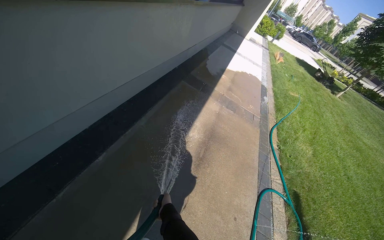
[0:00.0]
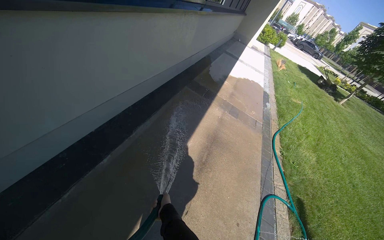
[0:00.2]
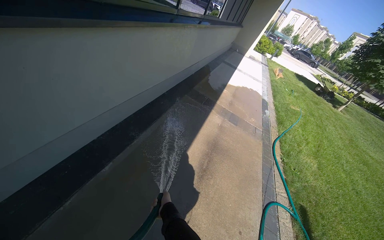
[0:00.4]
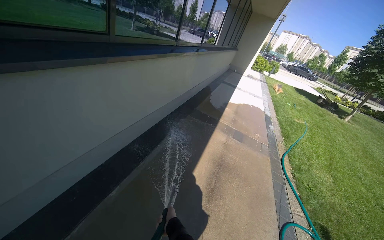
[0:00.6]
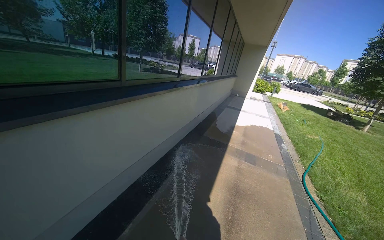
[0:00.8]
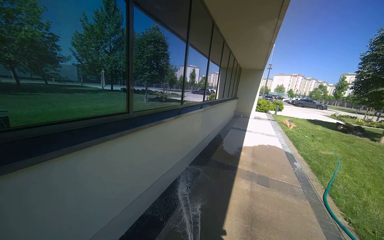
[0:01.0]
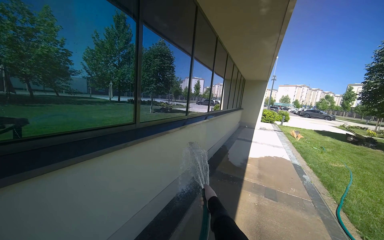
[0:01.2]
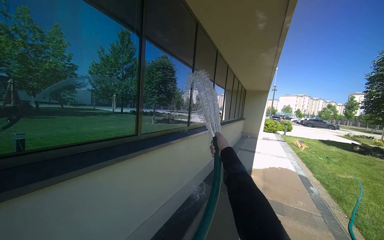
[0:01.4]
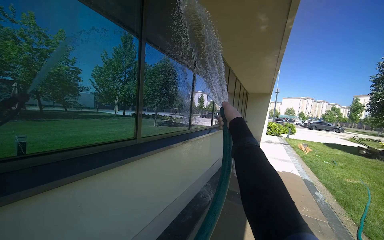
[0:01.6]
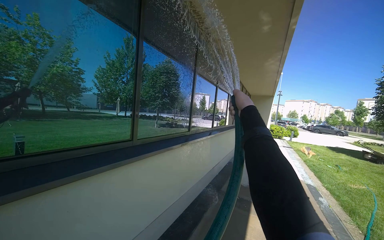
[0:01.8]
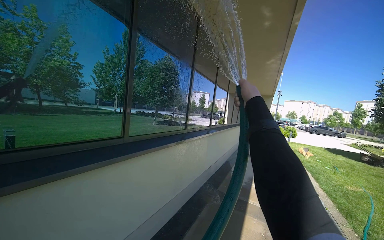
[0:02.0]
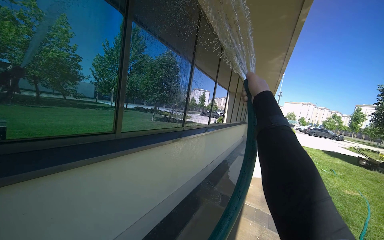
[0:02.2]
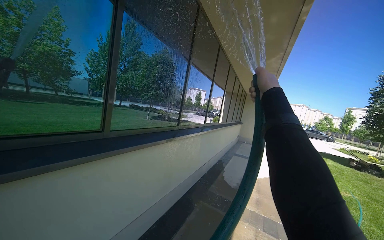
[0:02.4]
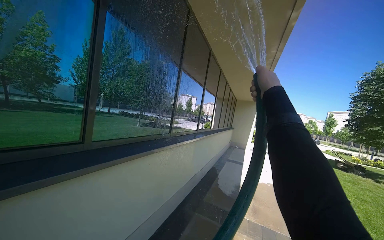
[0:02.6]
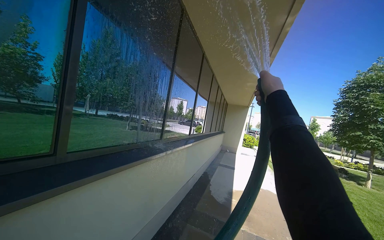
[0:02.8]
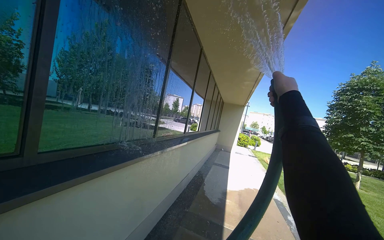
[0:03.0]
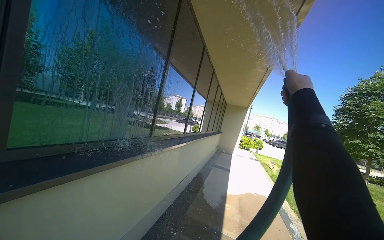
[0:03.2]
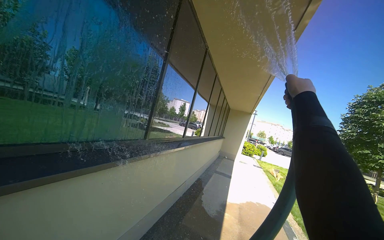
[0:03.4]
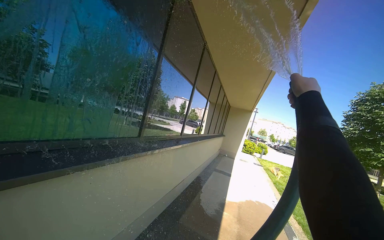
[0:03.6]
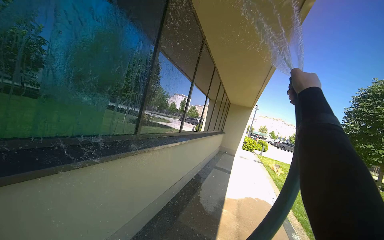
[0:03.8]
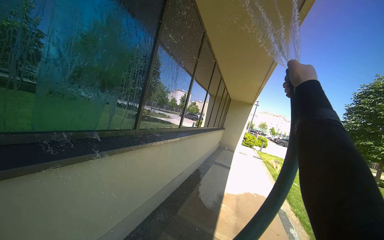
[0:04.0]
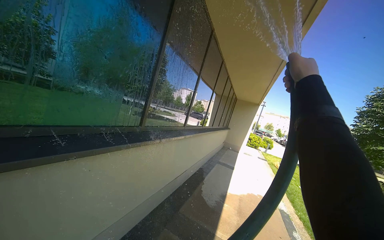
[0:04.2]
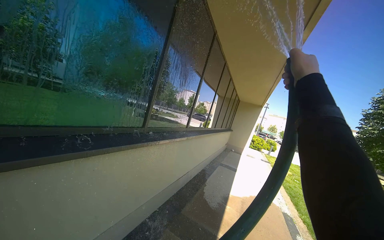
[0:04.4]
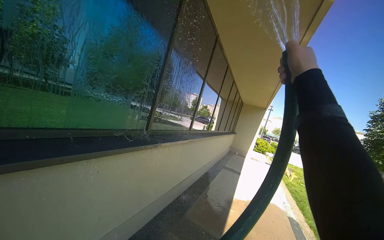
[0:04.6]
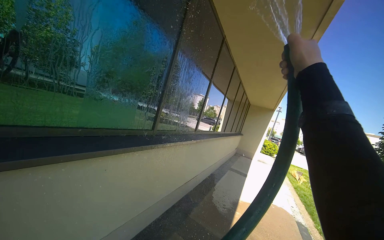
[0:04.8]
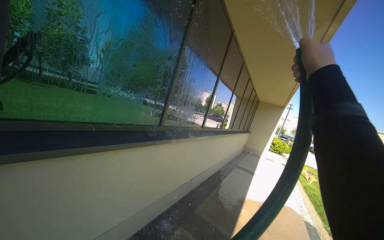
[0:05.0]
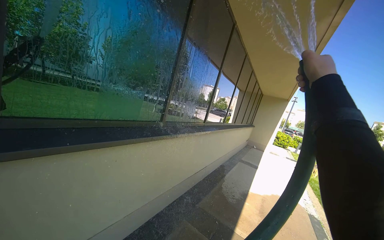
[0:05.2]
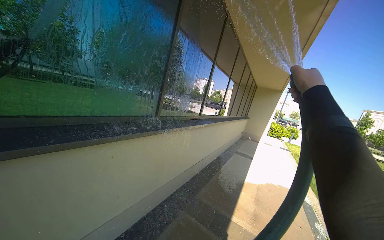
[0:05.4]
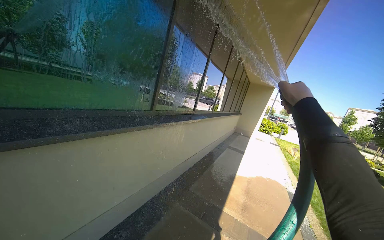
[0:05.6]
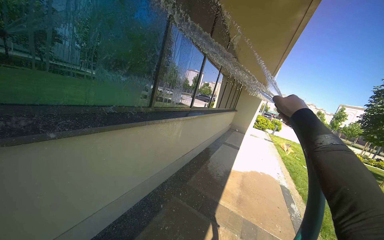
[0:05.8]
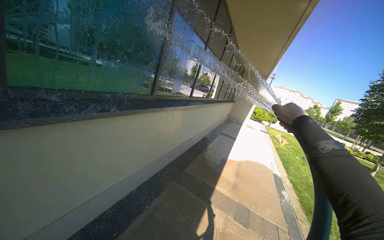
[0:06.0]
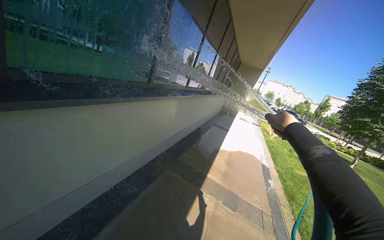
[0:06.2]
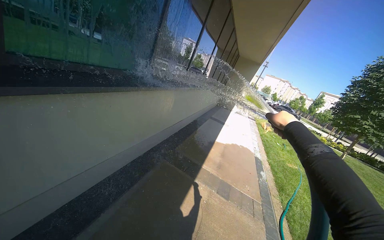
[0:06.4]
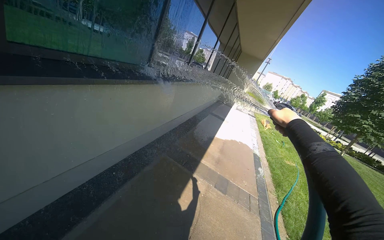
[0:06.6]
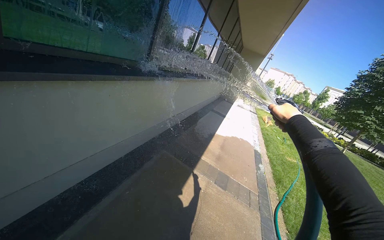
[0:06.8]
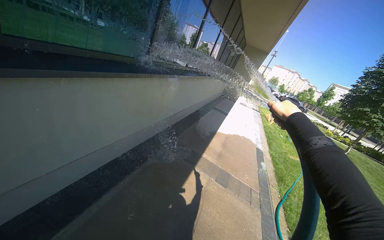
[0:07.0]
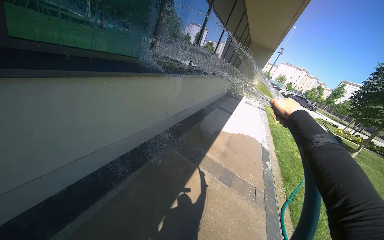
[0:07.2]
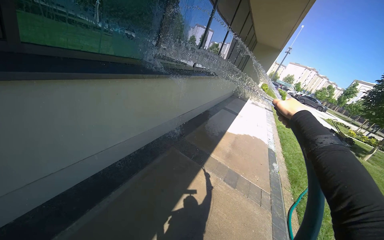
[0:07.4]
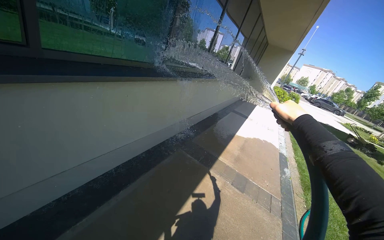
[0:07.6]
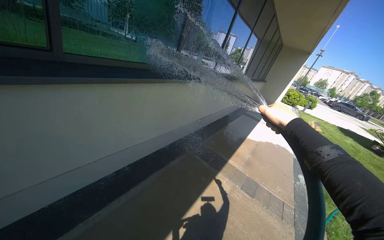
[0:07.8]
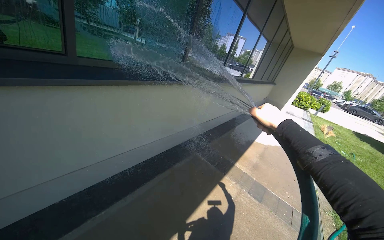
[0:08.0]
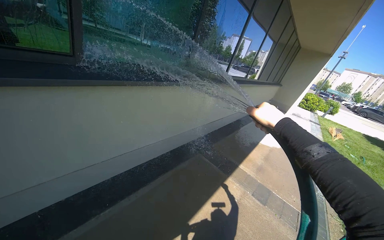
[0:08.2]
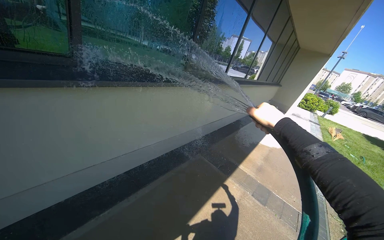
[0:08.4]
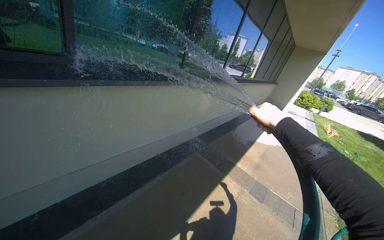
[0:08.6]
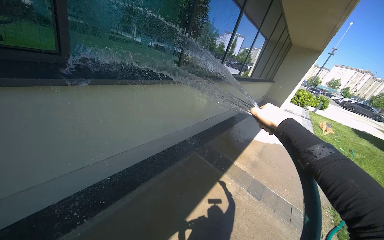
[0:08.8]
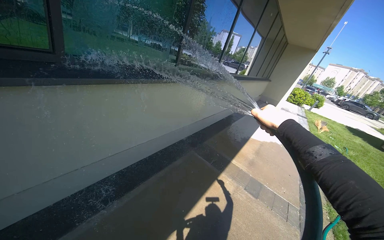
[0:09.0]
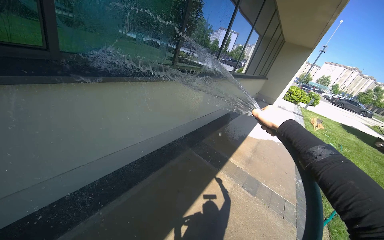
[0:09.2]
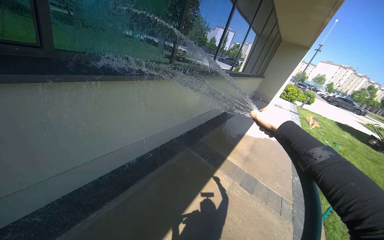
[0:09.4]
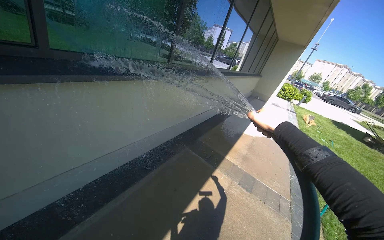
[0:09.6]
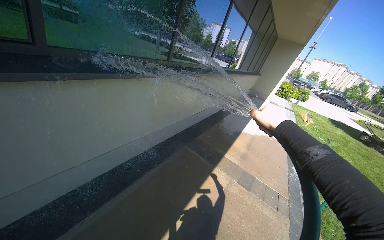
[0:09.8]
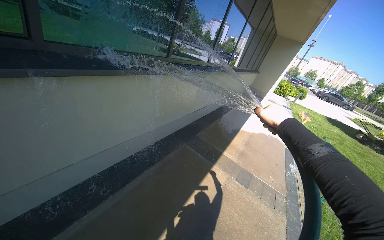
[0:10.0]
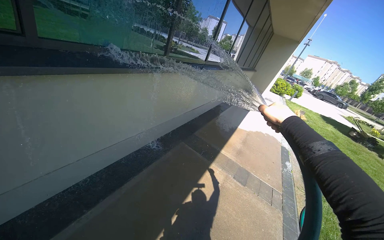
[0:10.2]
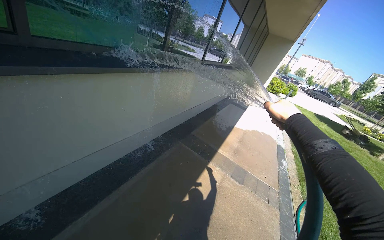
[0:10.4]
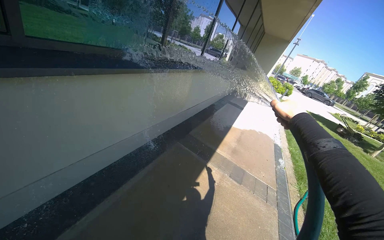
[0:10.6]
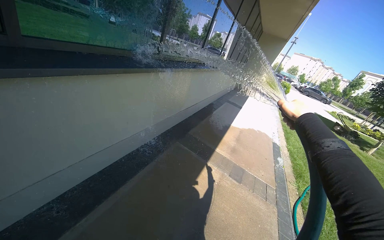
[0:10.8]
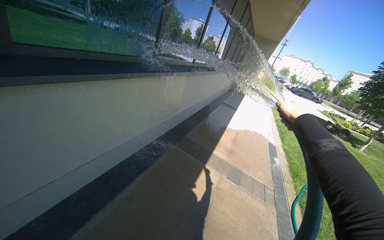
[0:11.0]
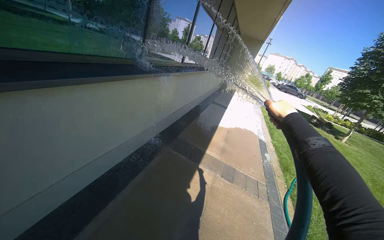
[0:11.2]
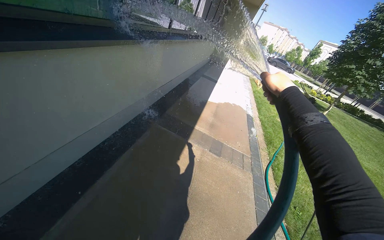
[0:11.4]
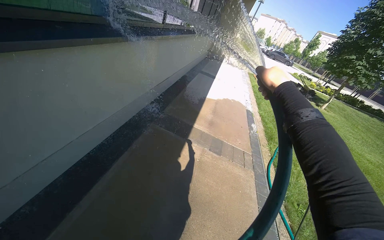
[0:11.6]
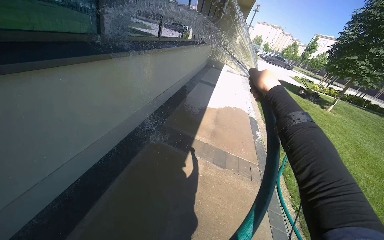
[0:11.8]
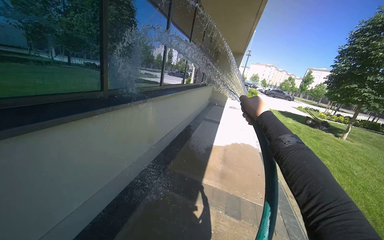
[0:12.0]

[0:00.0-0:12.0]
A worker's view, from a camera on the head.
Job: wiping surfaces.
The whole recording: Spraying water on sidewalk. The worker sprays water onto the sidewalk with a hose.
0:00.0 to 0:01.6: The camera pitches upward, by approximately 45 degrees.
0:01.6 to 0:03.0: The wearer moves approximately 70 cm.
0:04.4 to 0:06.0: The right hand travels down the picture by approximately 20 cm.
0:10.4 to 0:12.0: The camera is carried approximately 40 cm.

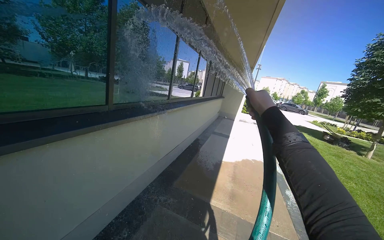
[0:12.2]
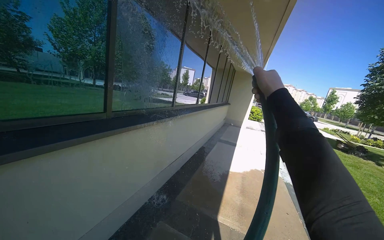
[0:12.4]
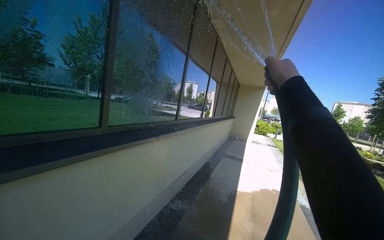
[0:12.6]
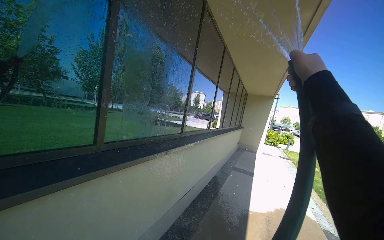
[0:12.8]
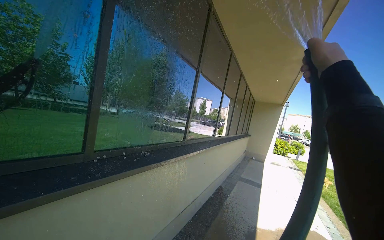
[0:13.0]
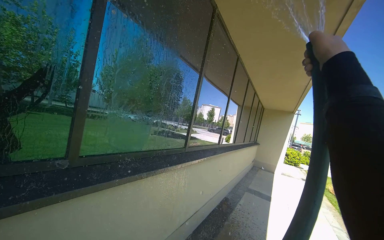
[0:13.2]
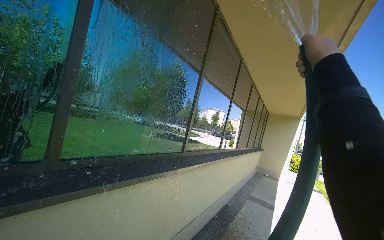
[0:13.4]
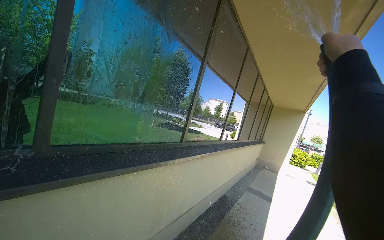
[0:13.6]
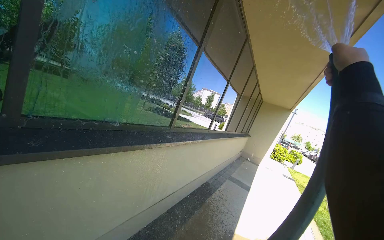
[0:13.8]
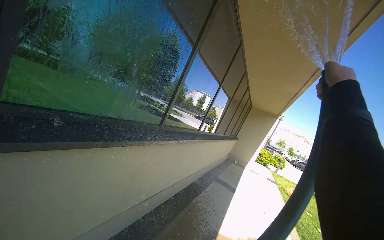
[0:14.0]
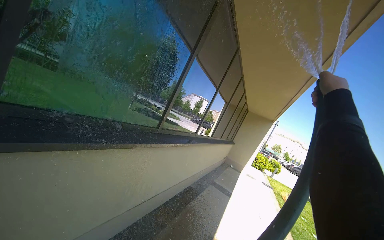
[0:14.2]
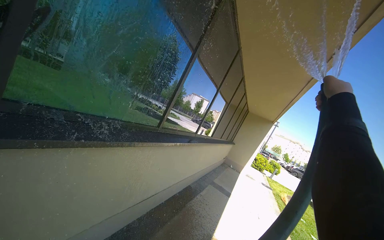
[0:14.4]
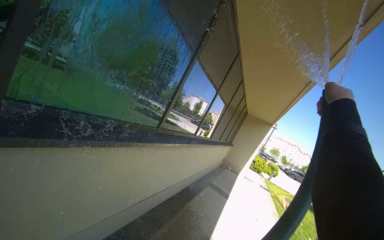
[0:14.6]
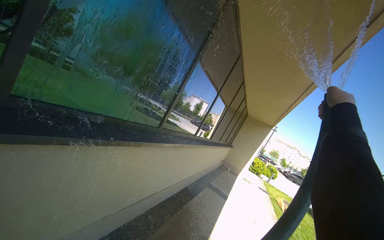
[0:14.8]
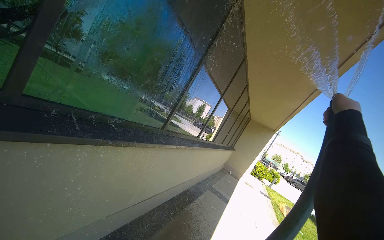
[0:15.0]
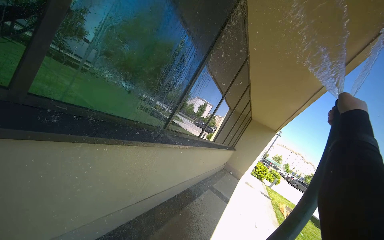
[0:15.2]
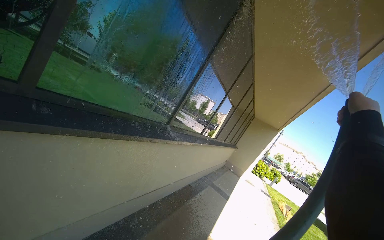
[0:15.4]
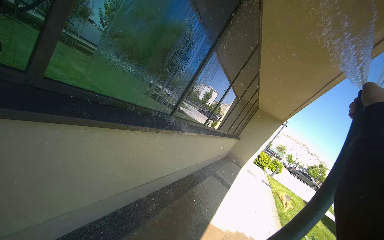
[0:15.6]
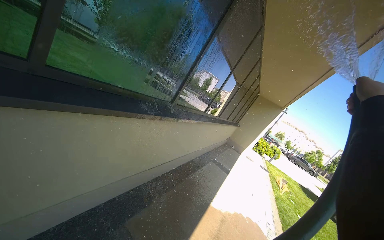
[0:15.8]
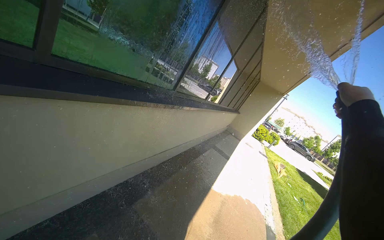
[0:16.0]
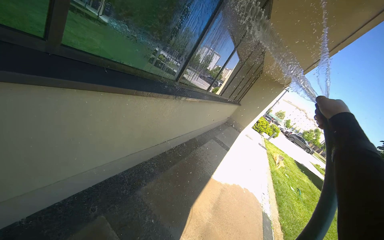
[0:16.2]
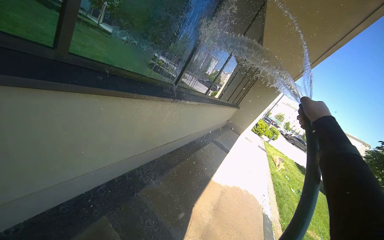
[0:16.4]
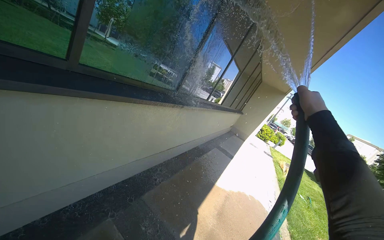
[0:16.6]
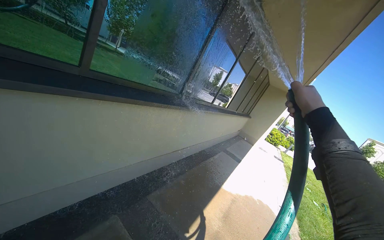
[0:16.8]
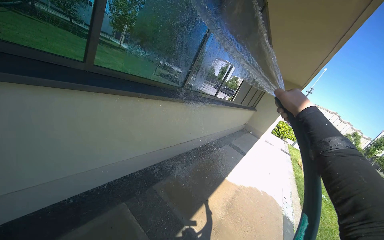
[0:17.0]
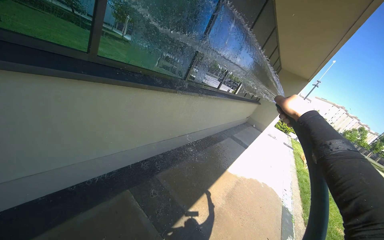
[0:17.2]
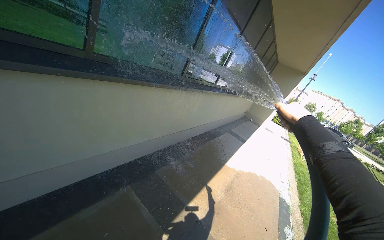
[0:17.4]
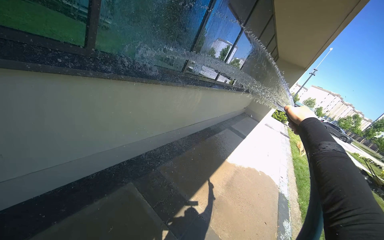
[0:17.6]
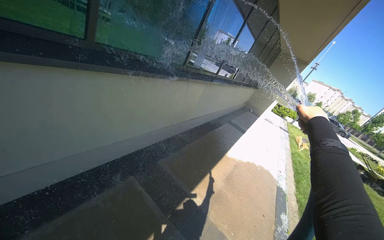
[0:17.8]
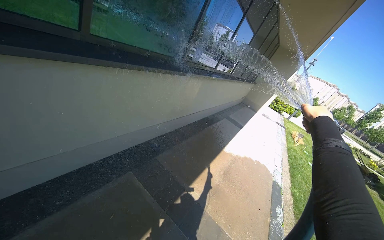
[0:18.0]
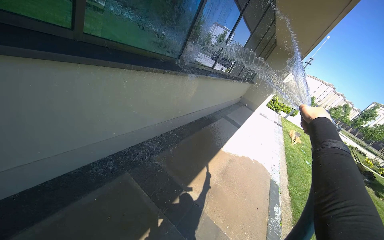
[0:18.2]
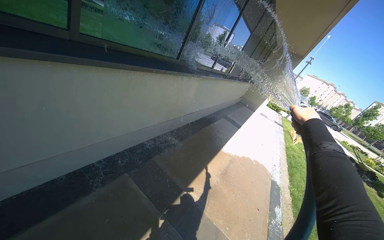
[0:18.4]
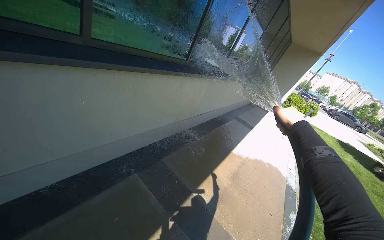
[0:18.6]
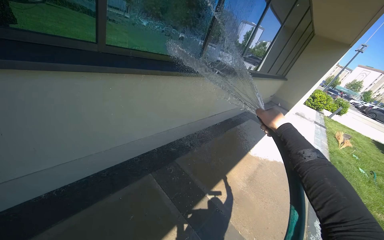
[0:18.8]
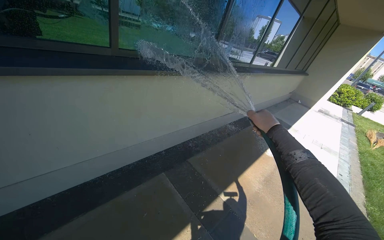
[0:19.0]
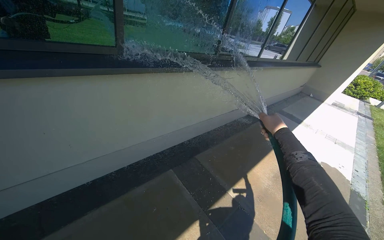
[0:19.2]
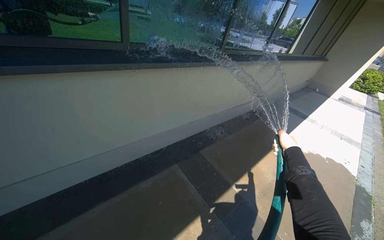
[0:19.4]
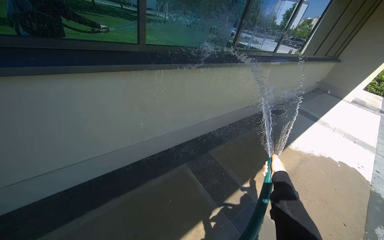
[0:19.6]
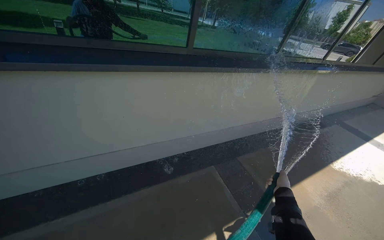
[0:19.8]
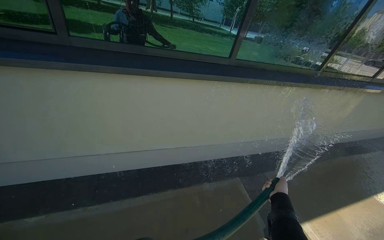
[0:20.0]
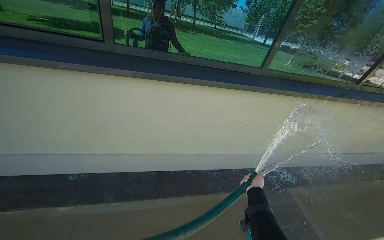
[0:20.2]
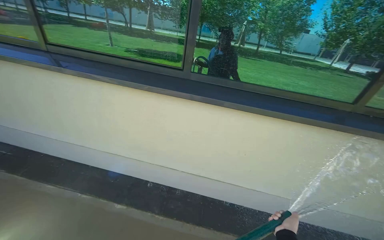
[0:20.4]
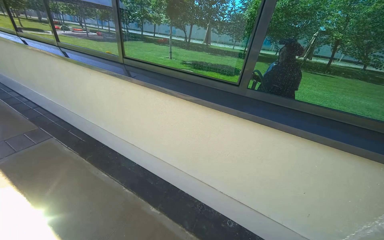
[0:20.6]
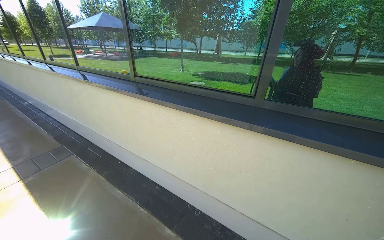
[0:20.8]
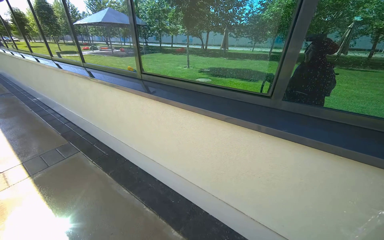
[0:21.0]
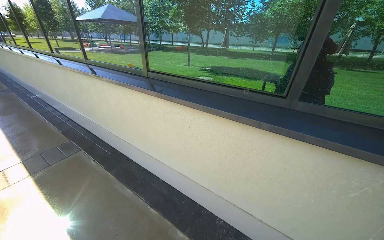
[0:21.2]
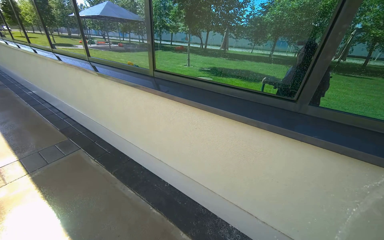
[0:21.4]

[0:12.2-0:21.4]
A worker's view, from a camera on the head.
Job: wiping surfaces.
The whole recording: Spraying water on sidewalk. The worker sprays water onto the sidewalk with a hose.
0:12.2 to 0:13.8: The camera travels roughly 90 cm.
0:13.8 to 0:15.2: The right hand moves to the right, some 10 cm.
0:15.2 to 0:16.8: The right hand shifts approximately 20 cm to the left.
0:16.8 to 0:18.4: The camera pitches downward, by some 10 degrees.
0:18.4 to 0:19.8: The camera sweeps to the left, by about 30 degrees. The right hand travels down the picture and farther from the camera by about 40 cm.
